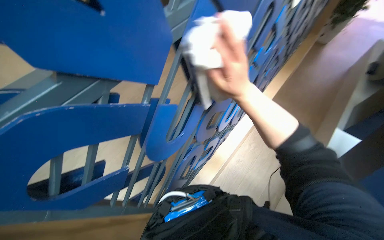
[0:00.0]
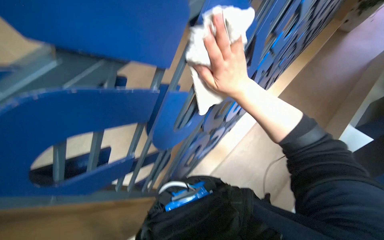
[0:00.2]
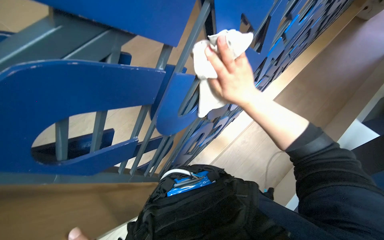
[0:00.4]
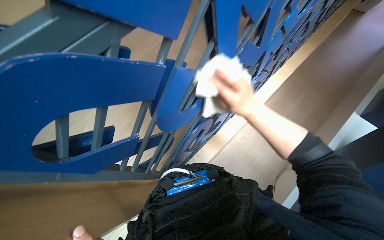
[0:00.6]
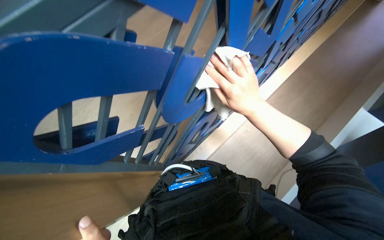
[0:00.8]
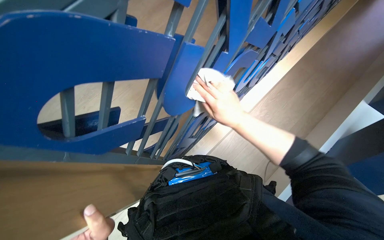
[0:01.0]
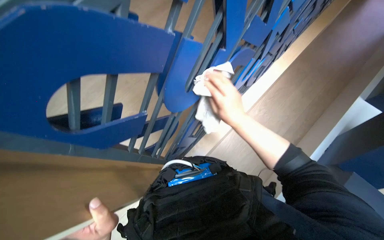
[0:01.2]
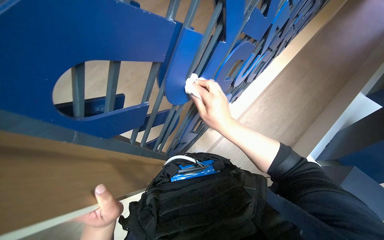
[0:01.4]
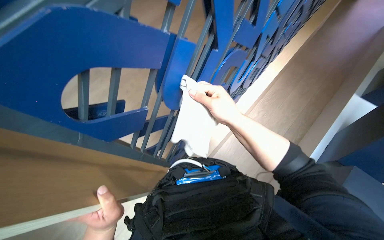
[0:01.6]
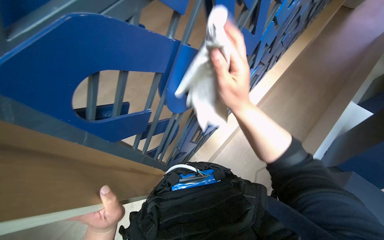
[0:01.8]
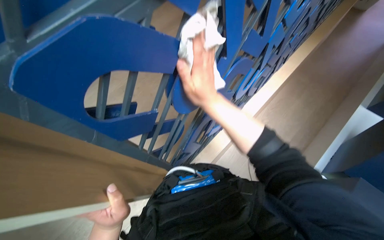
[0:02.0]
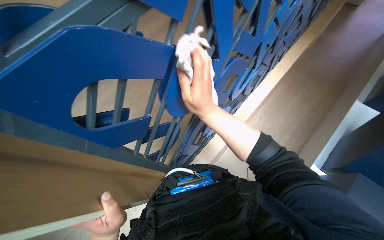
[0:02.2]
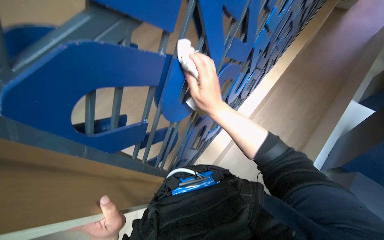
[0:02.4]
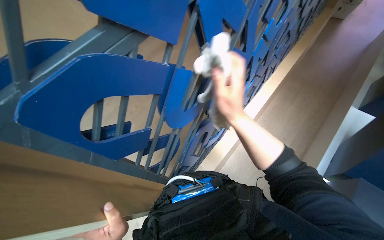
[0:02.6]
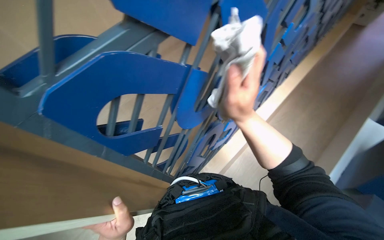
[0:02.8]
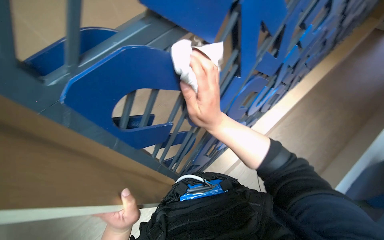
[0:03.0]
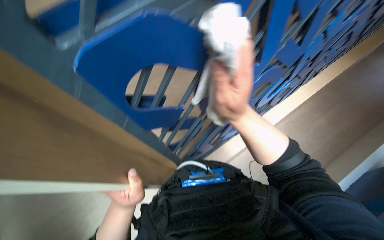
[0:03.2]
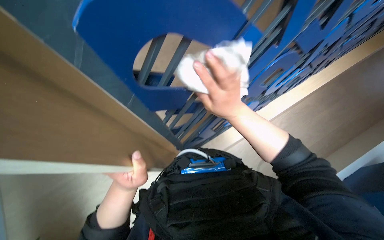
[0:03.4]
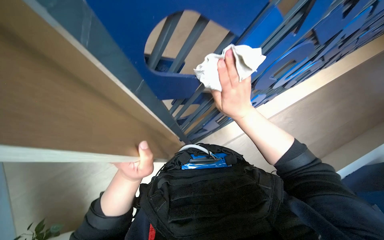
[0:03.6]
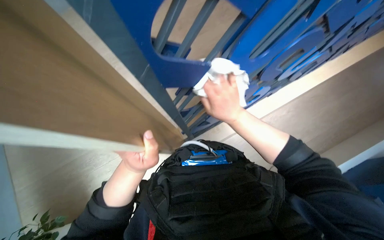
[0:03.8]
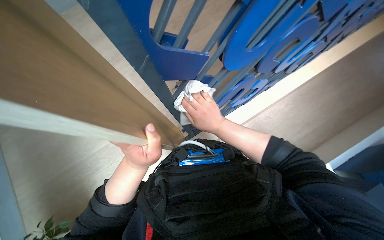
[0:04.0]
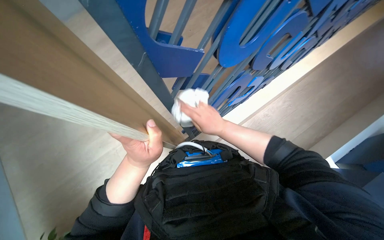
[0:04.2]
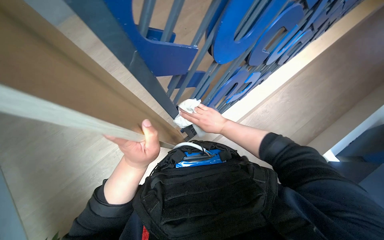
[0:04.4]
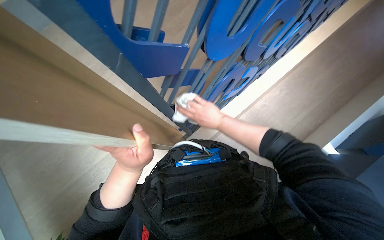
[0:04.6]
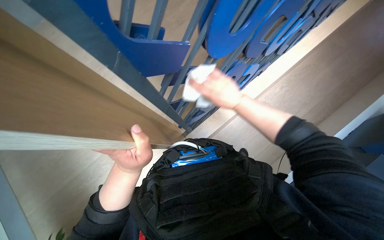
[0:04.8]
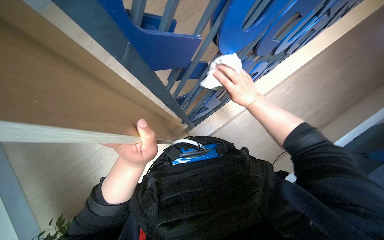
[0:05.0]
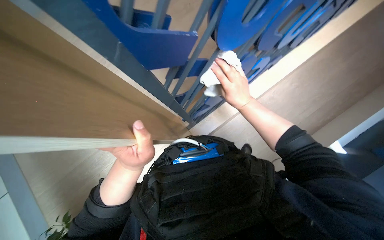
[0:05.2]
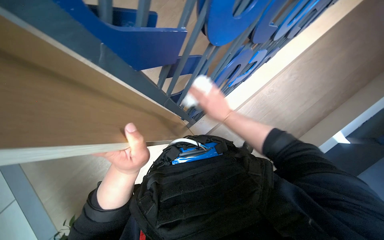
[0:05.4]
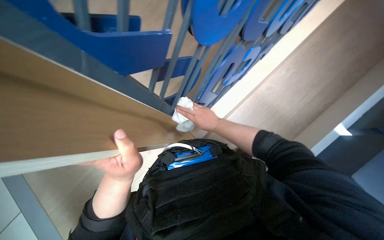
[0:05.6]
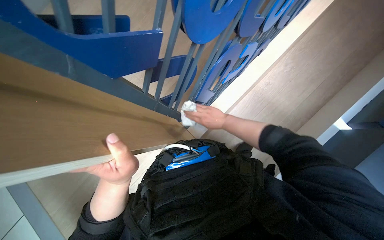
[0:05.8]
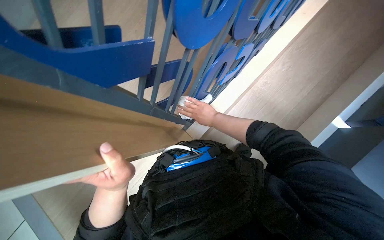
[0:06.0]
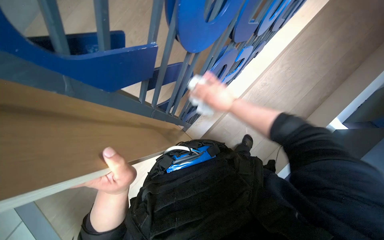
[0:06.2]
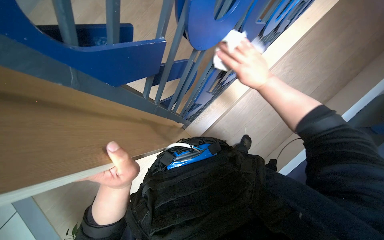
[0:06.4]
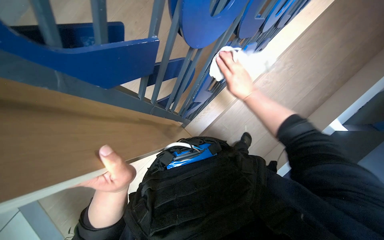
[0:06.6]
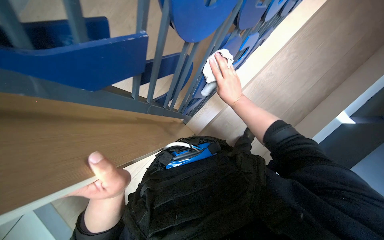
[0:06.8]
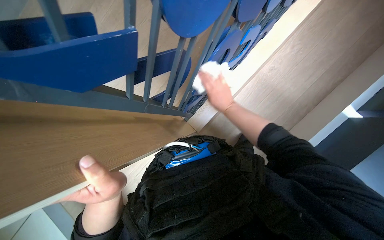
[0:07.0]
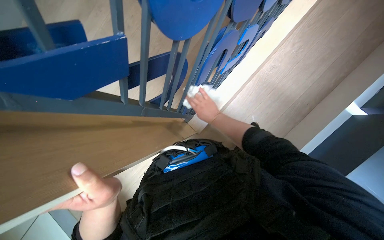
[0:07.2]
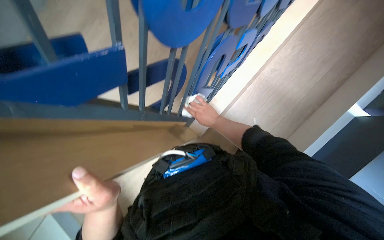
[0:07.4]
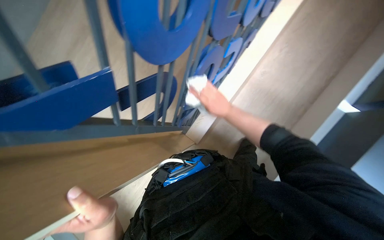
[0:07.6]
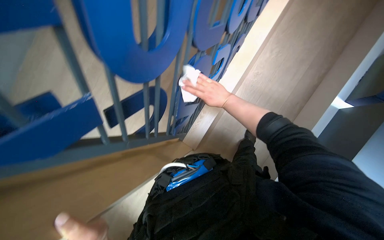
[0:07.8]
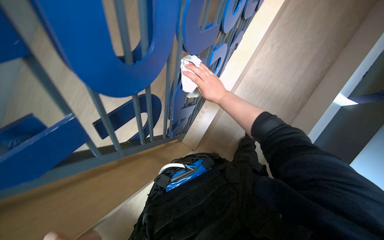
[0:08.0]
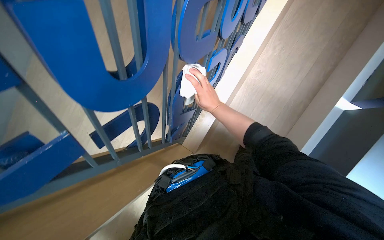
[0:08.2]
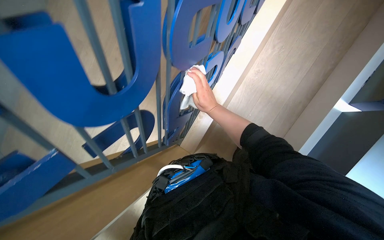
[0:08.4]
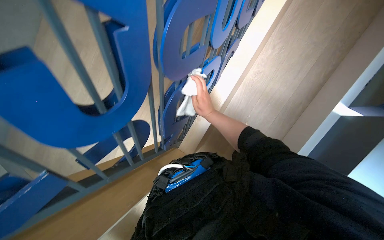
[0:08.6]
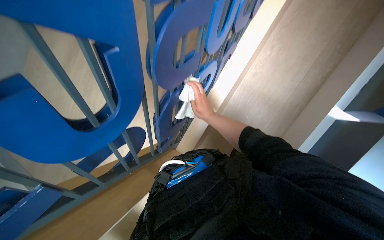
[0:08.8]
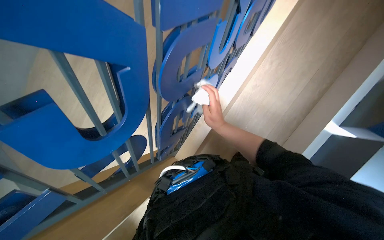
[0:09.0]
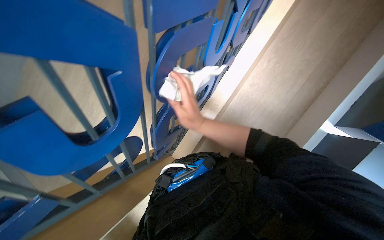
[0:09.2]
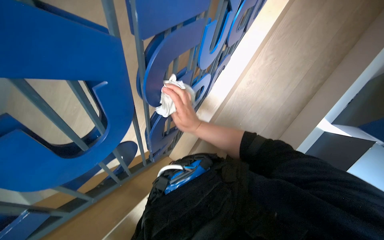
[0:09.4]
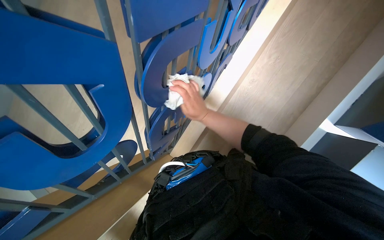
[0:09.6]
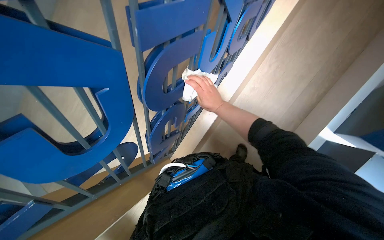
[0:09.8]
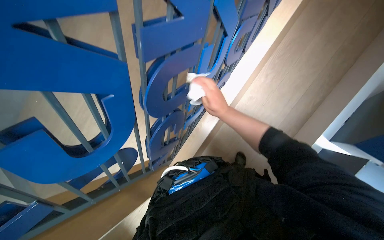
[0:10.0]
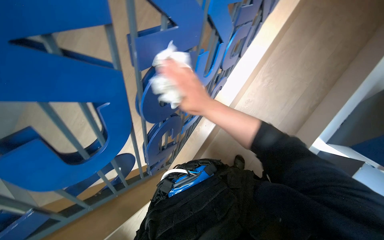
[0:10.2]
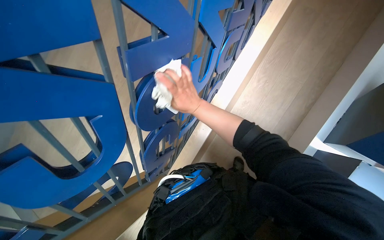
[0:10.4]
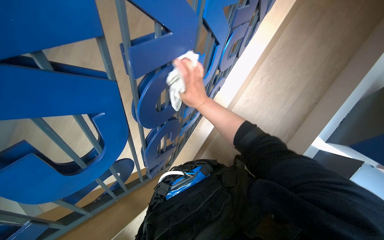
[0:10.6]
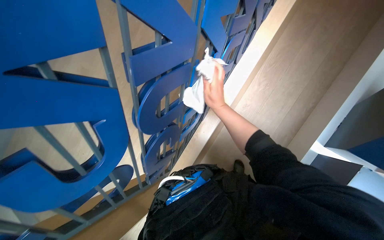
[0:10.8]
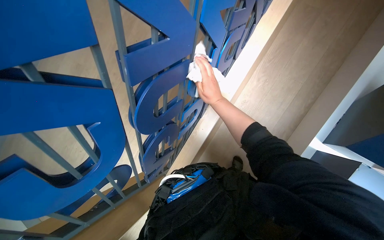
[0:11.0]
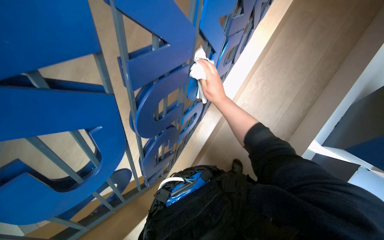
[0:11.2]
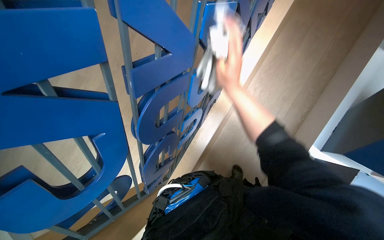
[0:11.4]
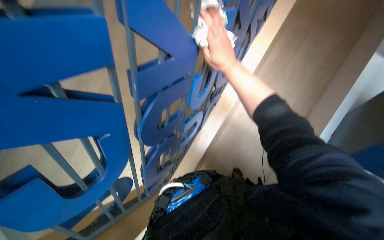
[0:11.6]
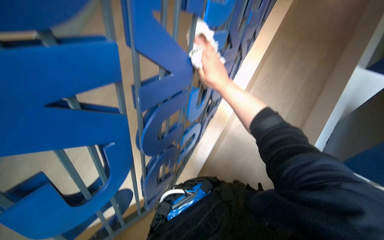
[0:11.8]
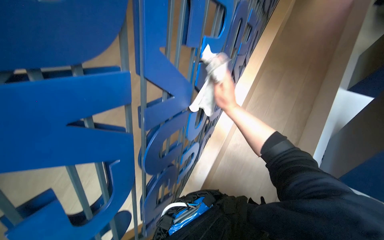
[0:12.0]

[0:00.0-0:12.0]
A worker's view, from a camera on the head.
Job: wiping surfaces.
The whole recording: Wiping blue display structure. The worker continues wiping the blue display structure with a white cloth.
0:00.0 to 0:01.6: The right hand moves down the picture, approximately 20 cm.
0:01.6 to 0:03.0: The right hand shifts some 10 cm to the left.
0:03.0 to 0:04.4: The camera pitches downward, by some 15 degrees. The right hand moves farther from the camera, about 20 cm.
0:04.4 to 0:06.0: The right hand goes some 15 cm farther from the camera.
0:06.0 to 0:07.6: The right hand moves nearer and farther over about 20 cm, changing direction 2 times.
0:09.0 to 0:10.4: The right hand moves nearer and farther over some 10 cm, changing direction 2 times.
0:10.4 to 0:12.0: The view tilts some 15 degrees upward. The right hand is displaced to the right by approximately 15 cm.

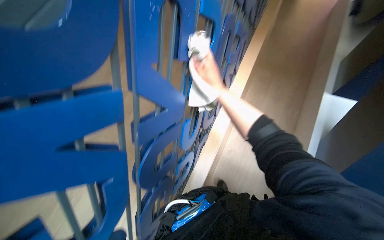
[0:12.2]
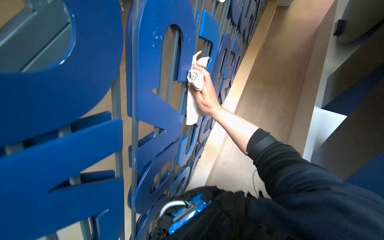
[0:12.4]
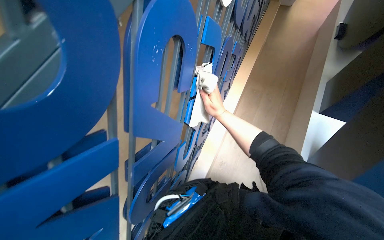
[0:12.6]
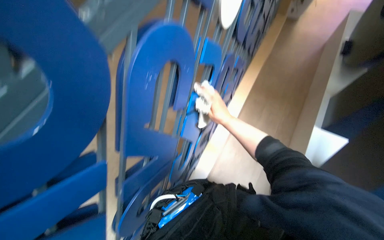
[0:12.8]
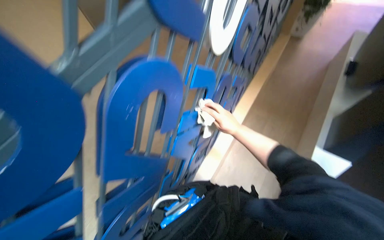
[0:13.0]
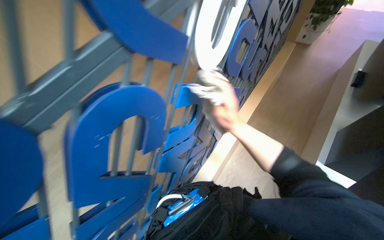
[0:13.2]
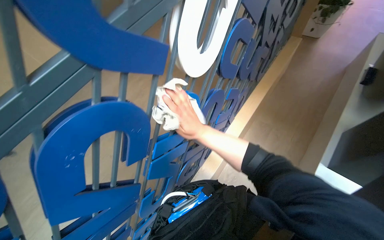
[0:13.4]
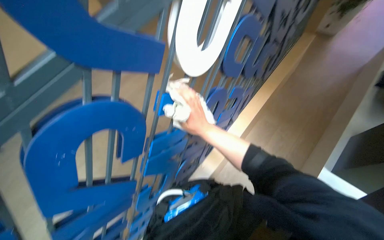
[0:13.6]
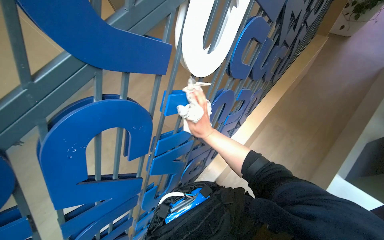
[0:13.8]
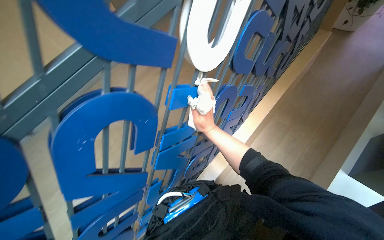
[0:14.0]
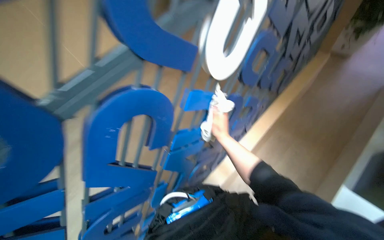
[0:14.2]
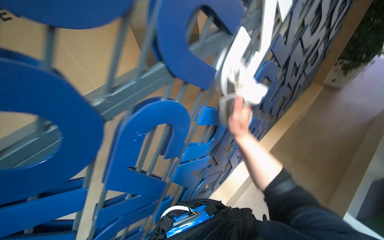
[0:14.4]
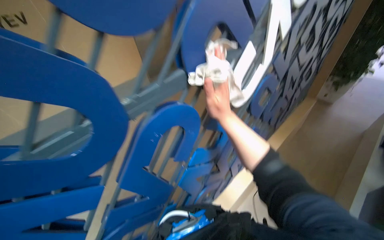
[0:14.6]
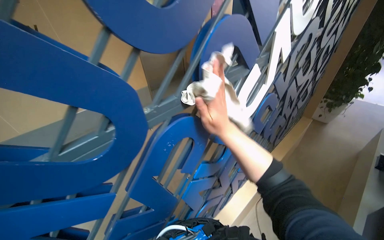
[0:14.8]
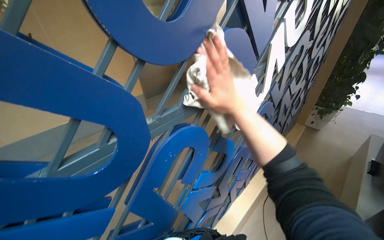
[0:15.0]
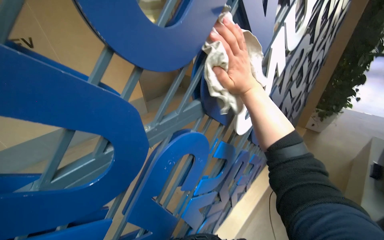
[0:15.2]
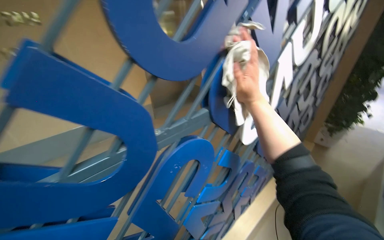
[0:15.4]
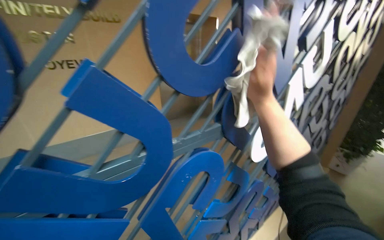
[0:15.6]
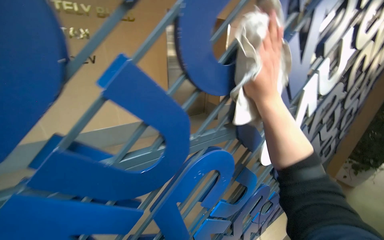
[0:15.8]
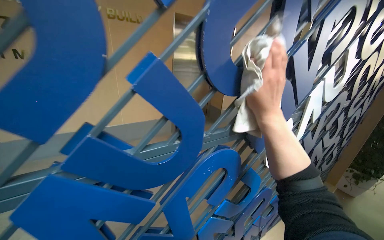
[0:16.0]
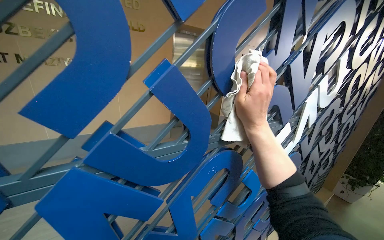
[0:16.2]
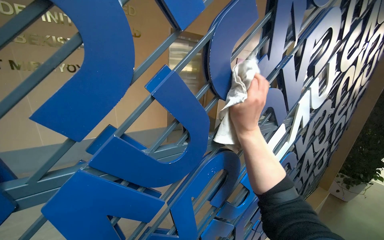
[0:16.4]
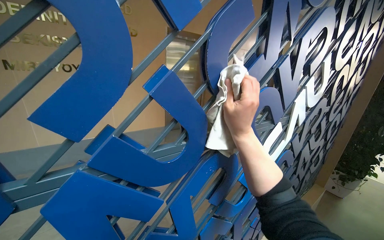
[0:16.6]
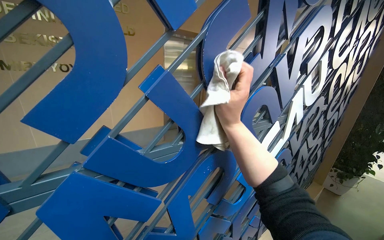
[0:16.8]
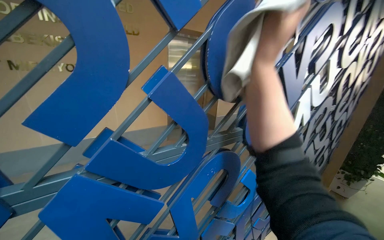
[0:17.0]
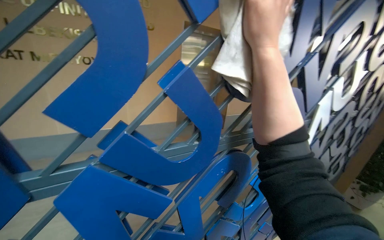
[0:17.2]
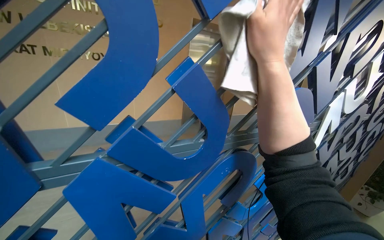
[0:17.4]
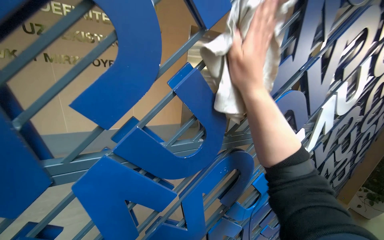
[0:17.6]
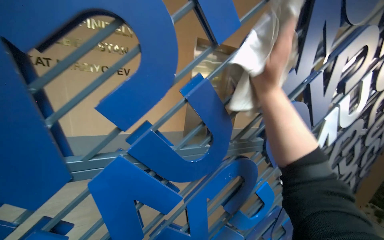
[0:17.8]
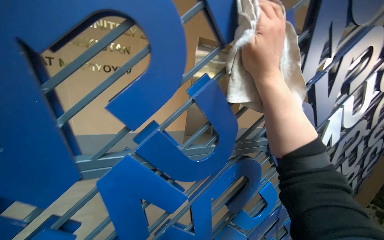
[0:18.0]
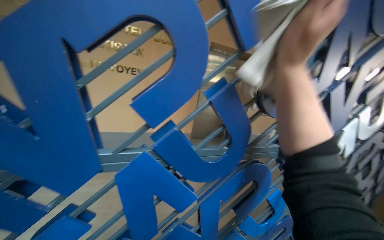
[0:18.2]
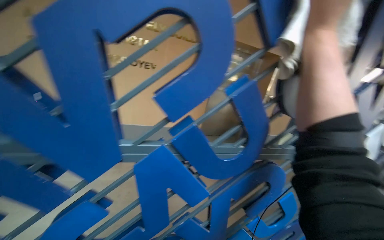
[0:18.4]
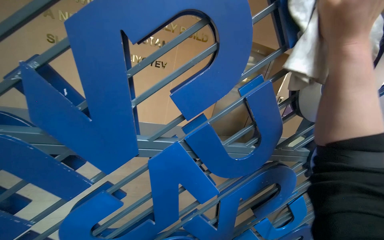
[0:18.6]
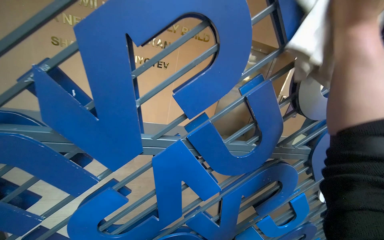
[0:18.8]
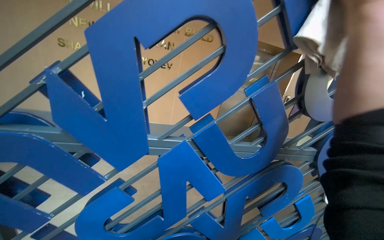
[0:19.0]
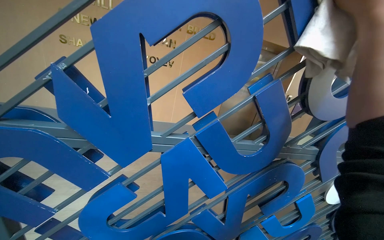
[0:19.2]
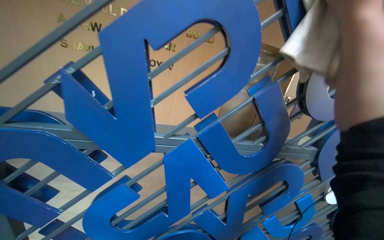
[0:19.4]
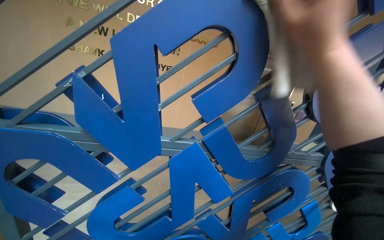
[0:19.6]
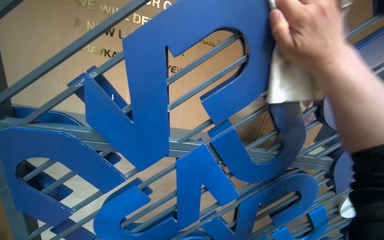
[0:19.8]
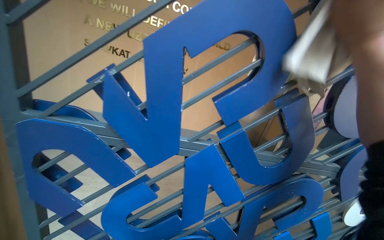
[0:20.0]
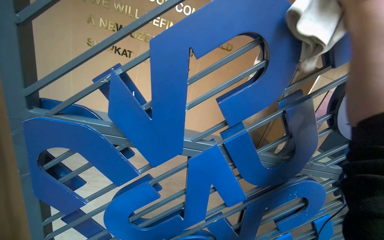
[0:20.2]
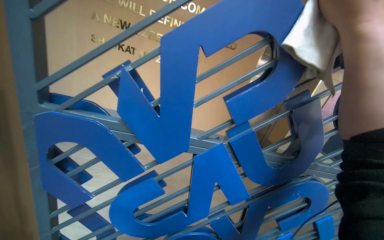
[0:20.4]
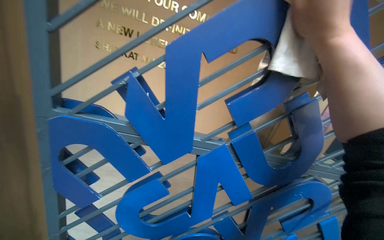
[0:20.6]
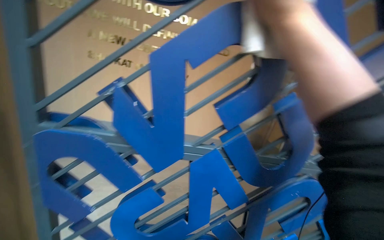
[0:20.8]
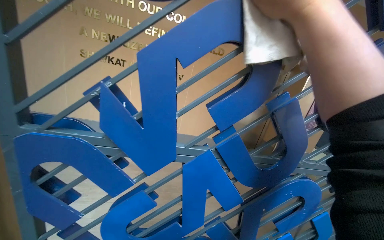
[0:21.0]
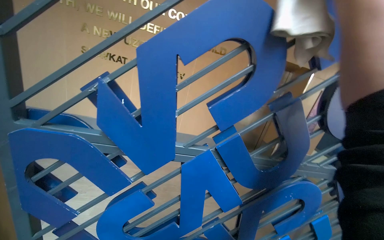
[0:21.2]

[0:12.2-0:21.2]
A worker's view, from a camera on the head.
Job: wiping surfaces.
The whole recording: Wiping blue display structure. The worker continues wiping the blue display structure with a white cloth.
0:13.8 to 0:15.2: The view tilts about 25 degrees upward. The right hand heads nearer to the camera and up the picture, covering some 40 cm.
0:15.2 to 0:16.6: The view tilts some 15 degrees upward.
0:16.6 to 0:18.2: The right hand goes roughly 15 cm up the picture.
